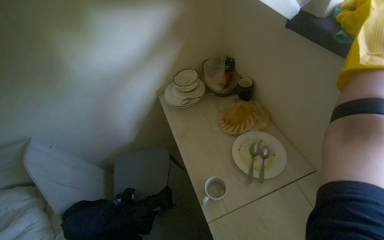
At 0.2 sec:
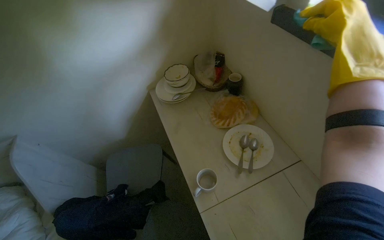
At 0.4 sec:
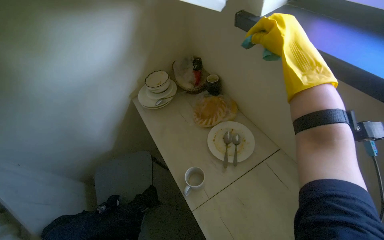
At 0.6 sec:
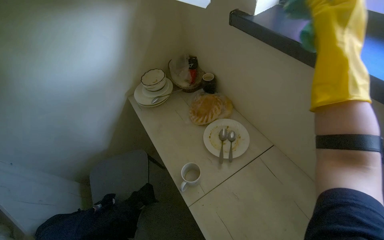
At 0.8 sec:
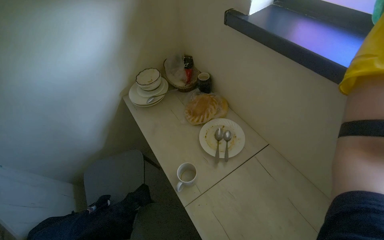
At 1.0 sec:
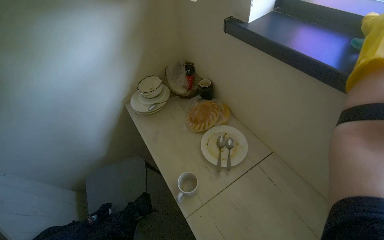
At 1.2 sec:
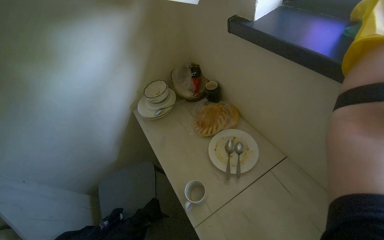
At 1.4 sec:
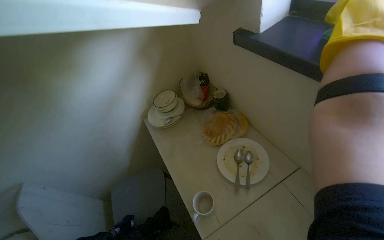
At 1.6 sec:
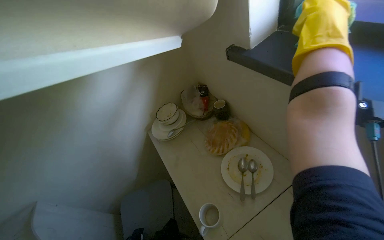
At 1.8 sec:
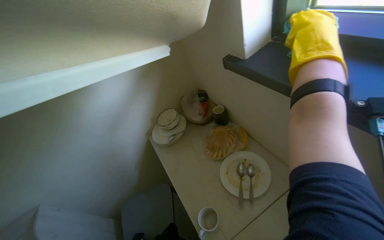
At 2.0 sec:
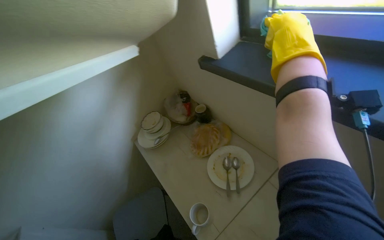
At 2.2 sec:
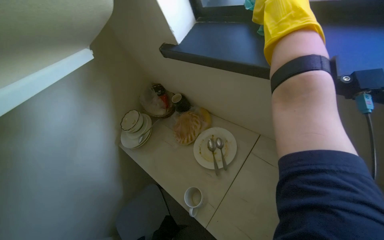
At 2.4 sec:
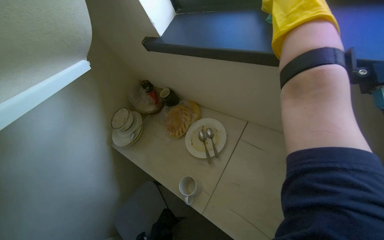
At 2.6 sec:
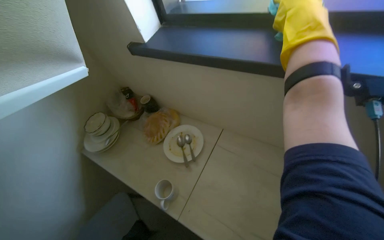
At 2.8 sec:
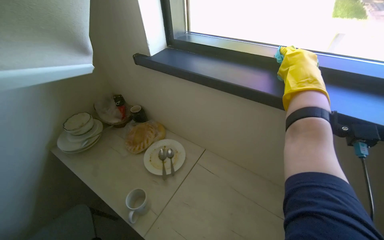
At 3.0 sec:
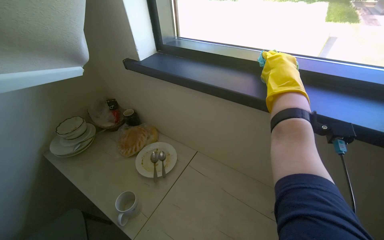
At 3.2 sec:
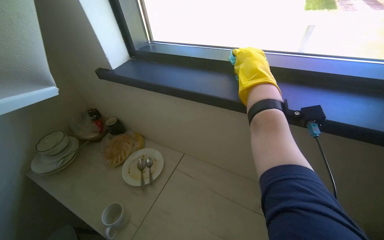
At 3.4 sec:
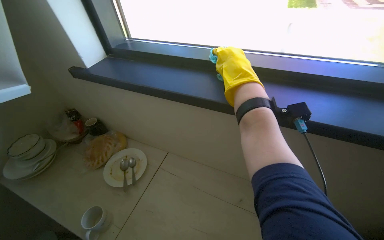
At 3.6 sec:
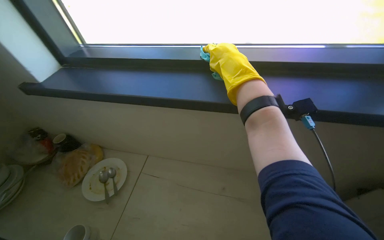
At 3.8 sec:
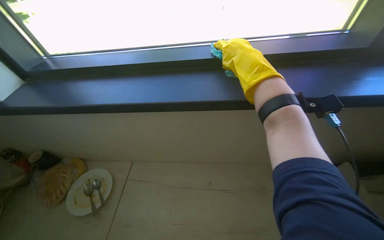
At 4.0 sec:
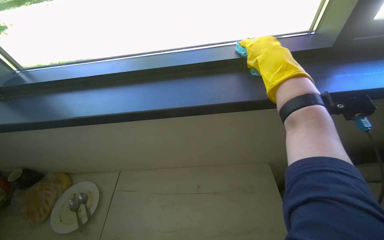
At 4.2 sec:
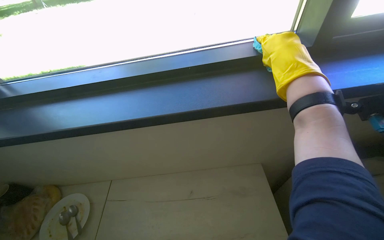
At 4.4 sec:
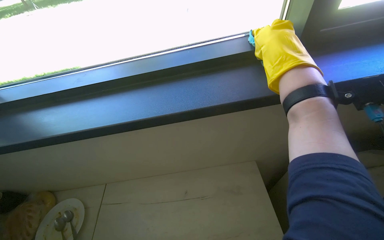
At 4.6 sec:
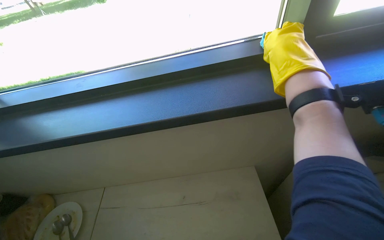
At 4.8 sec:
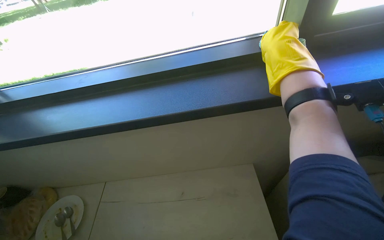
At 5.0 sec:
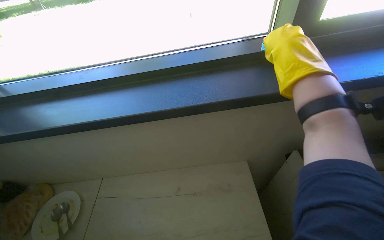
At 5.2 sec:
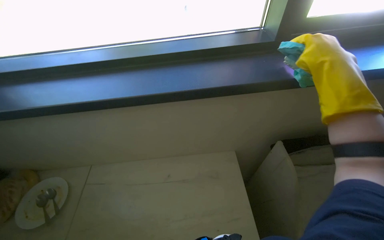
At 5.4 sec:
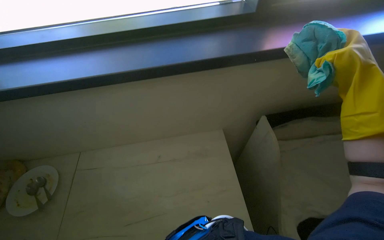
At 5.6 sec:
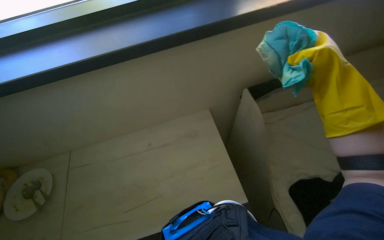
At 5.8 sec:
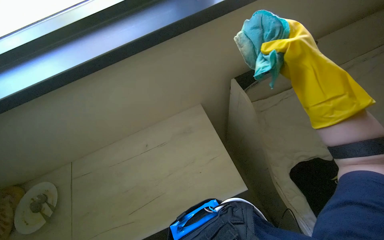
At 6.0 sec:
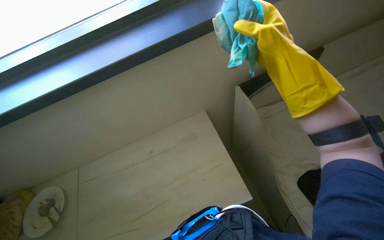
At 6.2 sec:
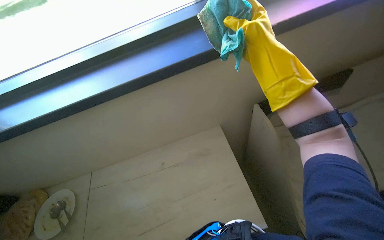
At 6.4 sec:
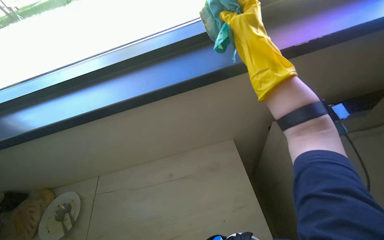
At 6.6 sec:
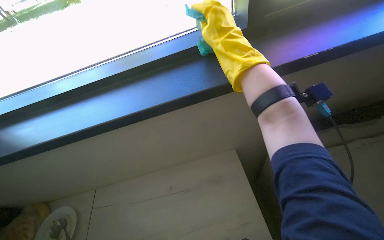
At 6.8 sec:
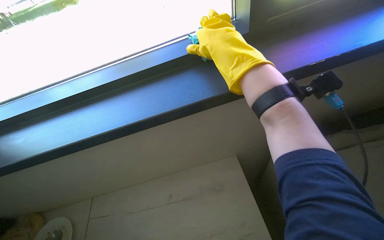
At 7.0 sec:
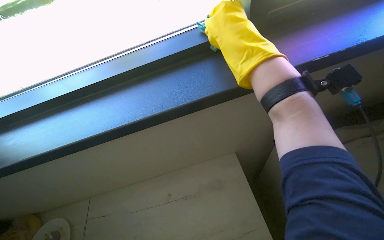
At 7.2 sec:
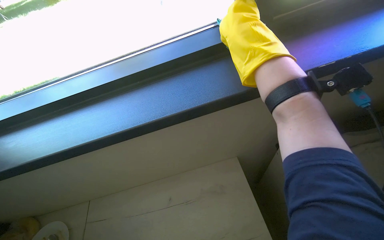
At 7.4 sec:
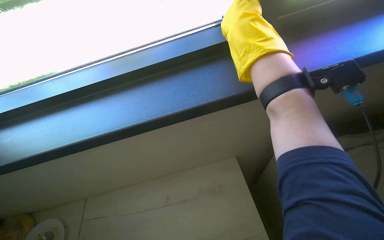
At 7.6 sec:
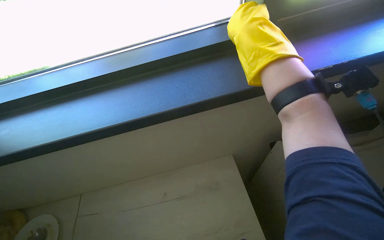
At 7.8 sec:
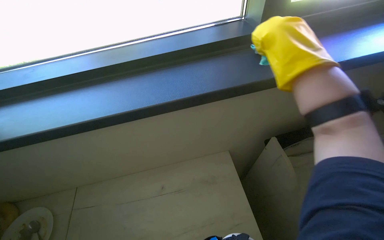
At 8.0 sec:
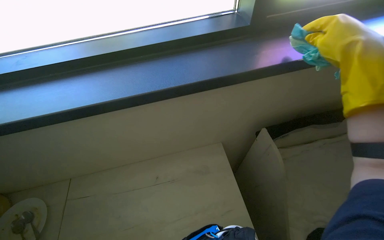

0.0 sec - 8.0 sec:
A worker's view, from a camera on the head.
Job: cleaning windows.
The whole recording: Wiping window sill. The worker wipes the window sill with a cleaning cloth.
1.6 sec - 3.2 sec: The head turns to the right by about 35 degrees. The view tilts roughly 15 degrees upward.
3.2 sec - 4.8 sec: The wearer looks about 30 degrees further to the right.
6.4 sec - 8.0 sec: The wearer looks roughly 15 degrees further downward.

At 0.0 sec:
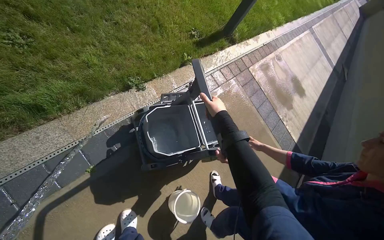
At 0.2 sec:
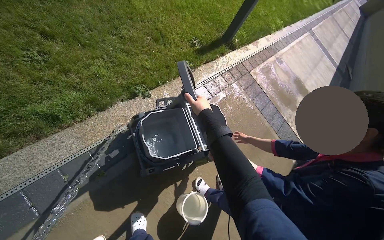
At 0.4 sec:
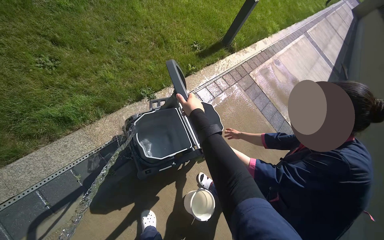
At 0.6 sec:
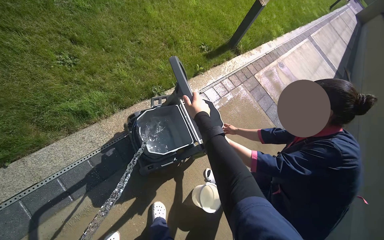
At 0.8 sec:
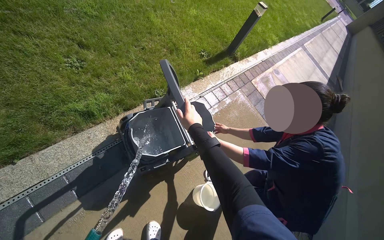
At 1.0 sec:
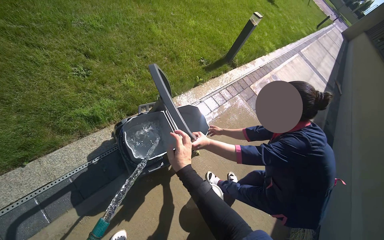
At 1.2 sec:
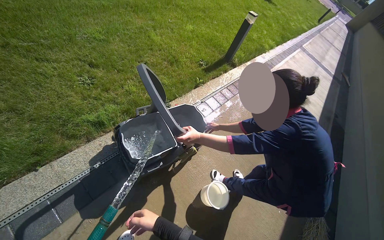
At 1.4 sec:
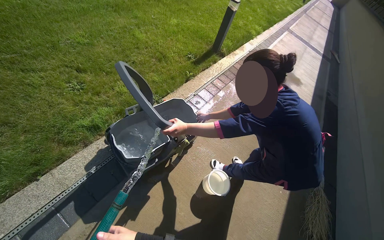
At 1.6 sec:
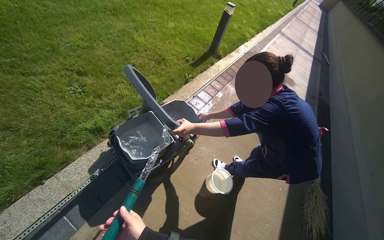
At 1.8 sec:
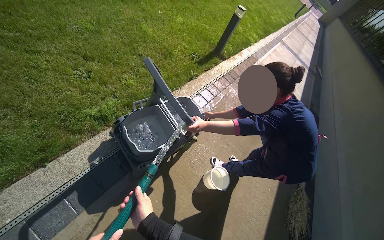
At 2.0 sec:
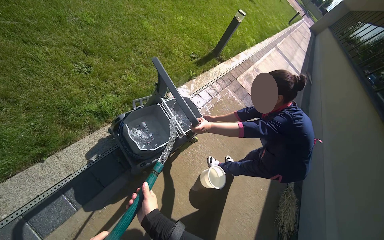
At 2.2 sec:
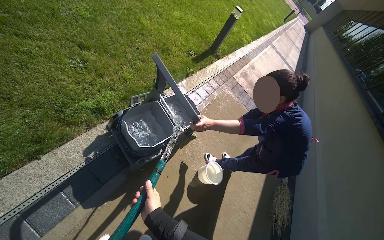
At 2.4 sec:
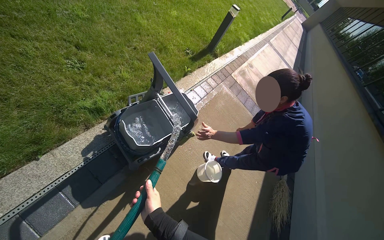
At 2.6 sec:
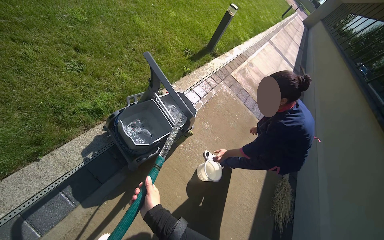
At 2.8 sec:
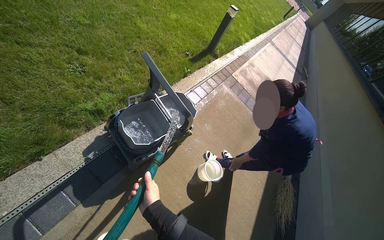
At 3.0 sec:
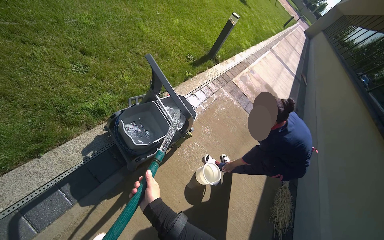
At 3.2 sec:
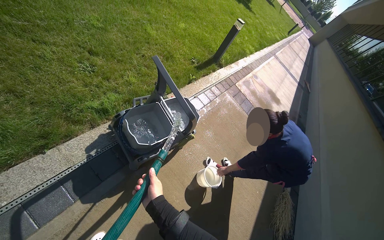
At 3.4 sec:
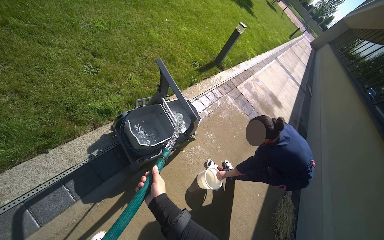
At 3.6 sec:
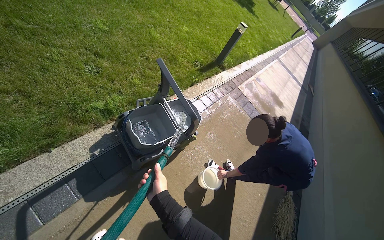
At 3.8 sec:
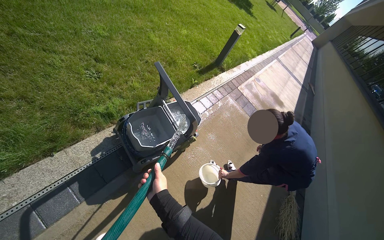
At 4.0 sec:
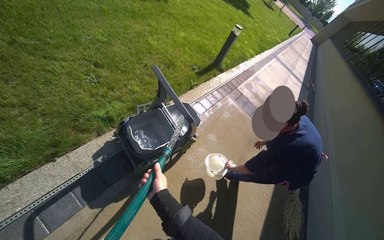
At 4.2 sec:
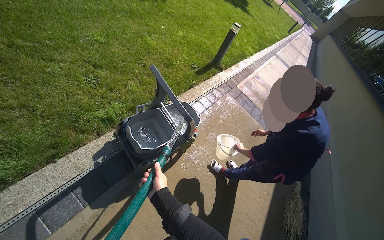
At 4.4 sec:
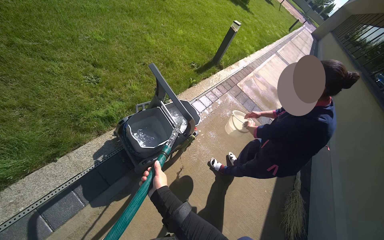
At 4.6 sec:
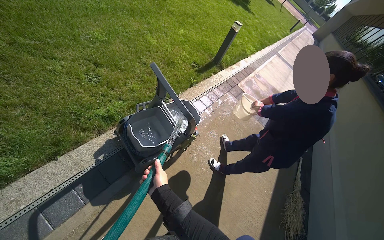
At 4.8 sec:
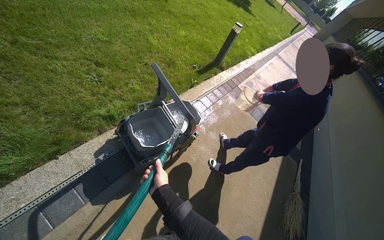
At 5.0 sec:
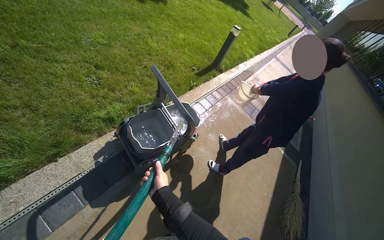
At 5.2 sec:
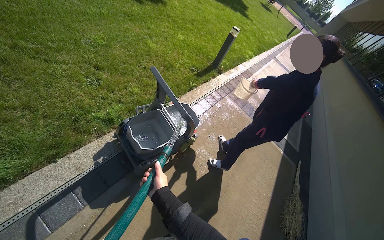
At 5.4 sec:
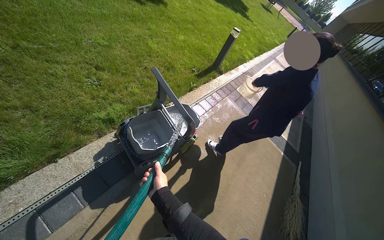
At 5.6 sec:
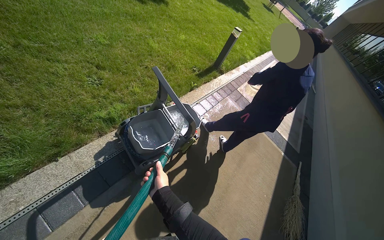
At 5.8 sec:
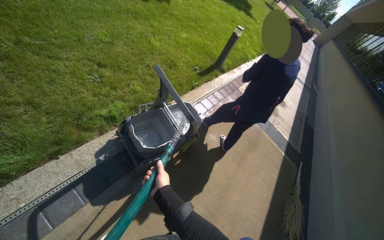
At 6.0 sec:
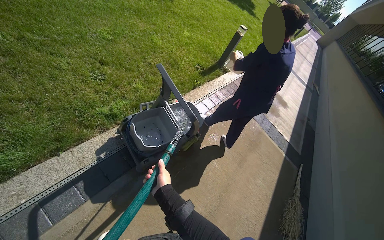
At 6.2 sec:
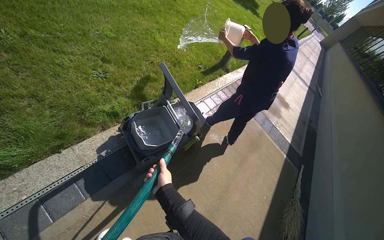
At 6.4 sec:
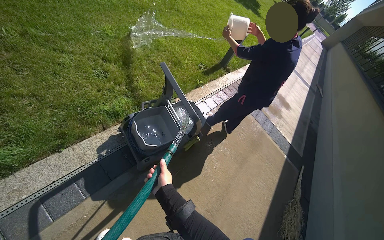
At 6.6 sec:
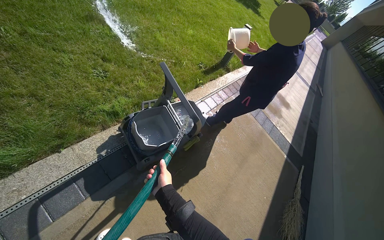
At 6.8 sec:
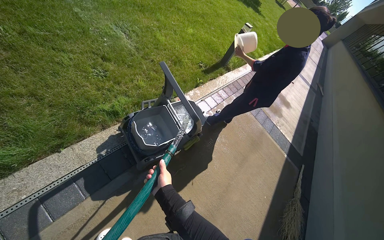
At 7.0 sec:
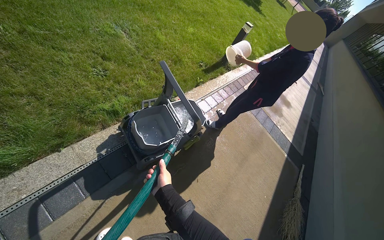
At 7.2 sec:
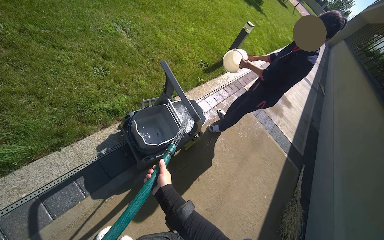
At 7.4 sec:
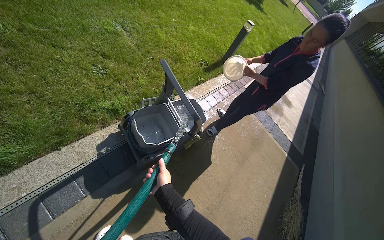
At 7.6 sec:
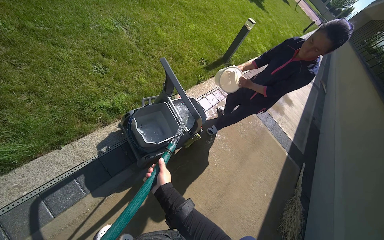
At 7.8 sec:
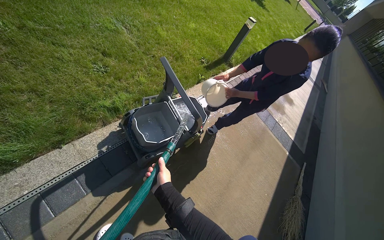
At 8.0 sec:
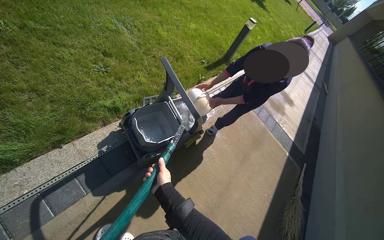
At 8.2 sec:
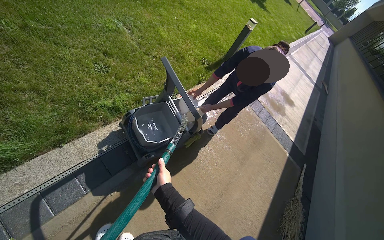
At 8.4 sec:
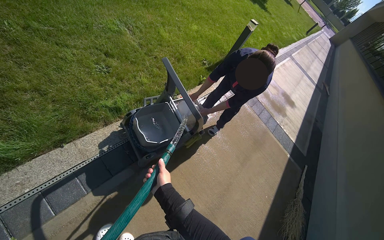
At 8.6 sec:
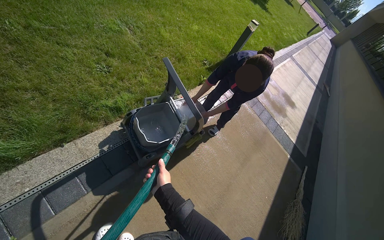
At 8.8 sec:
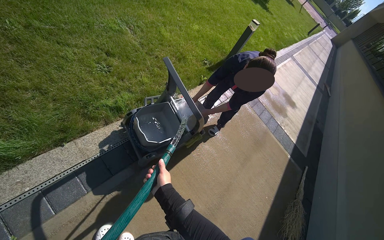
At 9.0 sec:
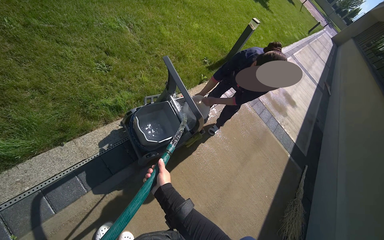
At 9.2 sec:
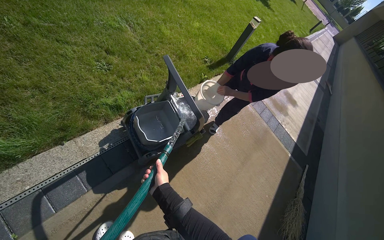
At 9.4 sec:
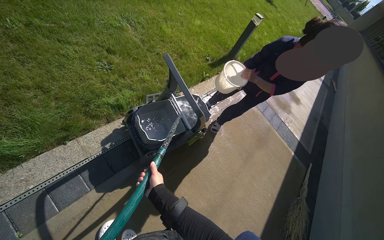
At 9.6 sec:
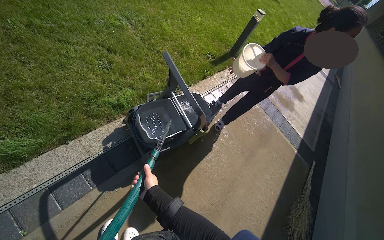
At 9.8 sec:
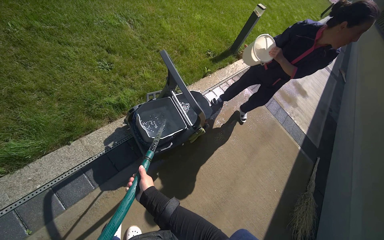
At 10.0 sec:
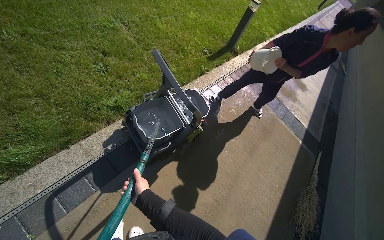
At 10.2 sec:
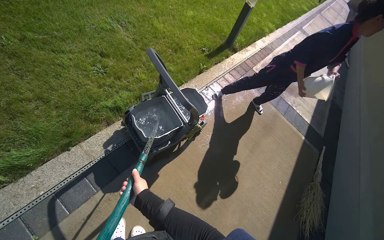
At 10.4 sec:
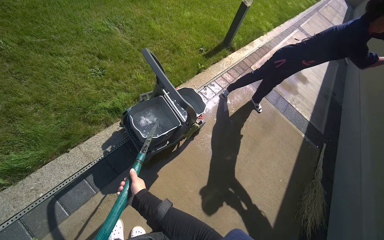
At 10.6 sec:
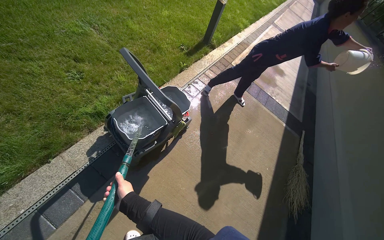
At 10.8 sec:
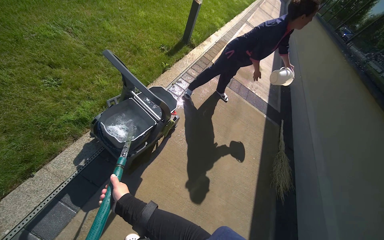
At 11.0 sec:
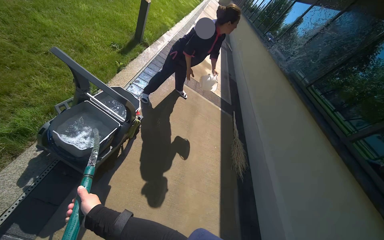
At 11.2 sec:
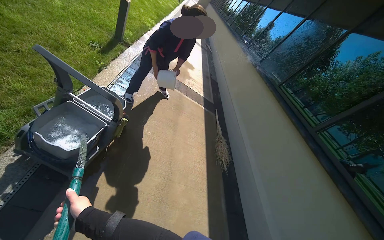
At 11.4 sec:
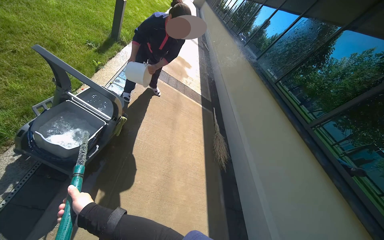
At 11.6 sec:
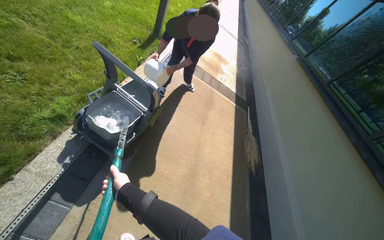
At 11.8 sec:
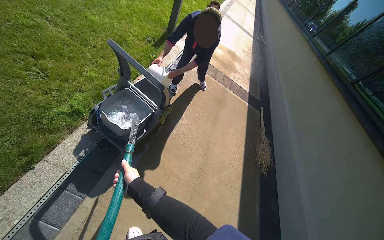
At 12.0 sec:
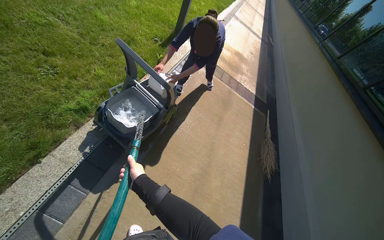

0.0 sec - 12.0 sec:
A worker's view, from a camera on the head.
Job: preparing cleaning supplies.
The whole recording: Filling cleaning cart with water. The worker fills the cleaning cart with water using a hose.
0.0 sec - 1.6 sec: The camera travels about 50 cm.
10.4 sec - 12.0 sec: The wearer looks some 20 degrees further to the right.
